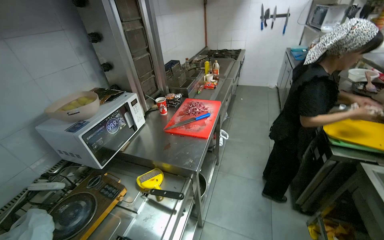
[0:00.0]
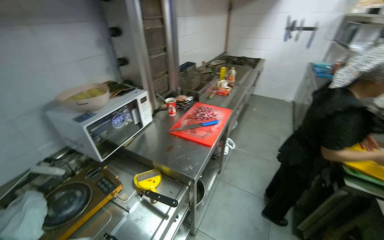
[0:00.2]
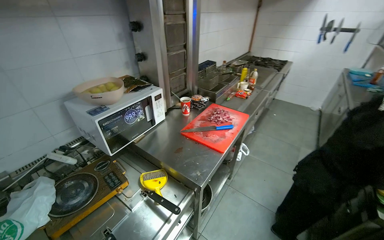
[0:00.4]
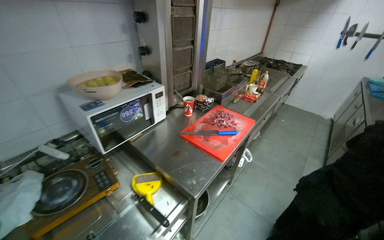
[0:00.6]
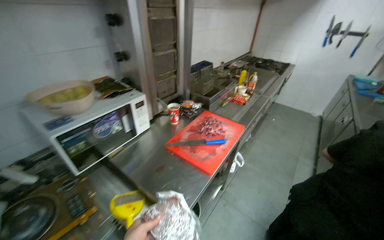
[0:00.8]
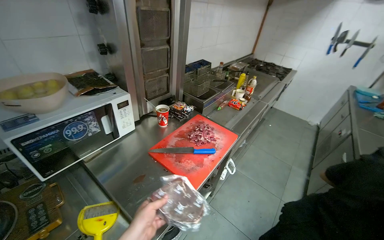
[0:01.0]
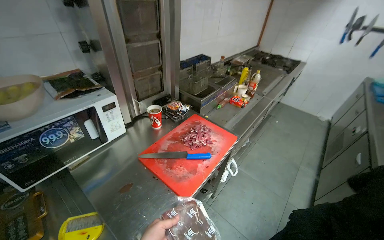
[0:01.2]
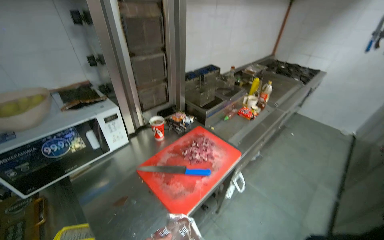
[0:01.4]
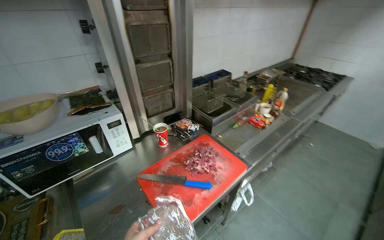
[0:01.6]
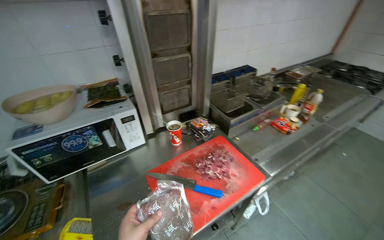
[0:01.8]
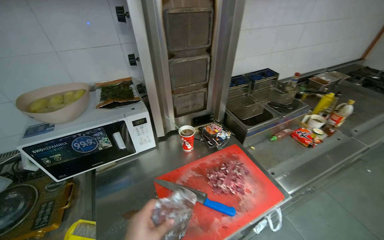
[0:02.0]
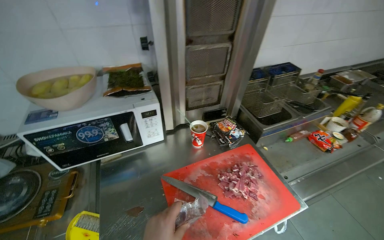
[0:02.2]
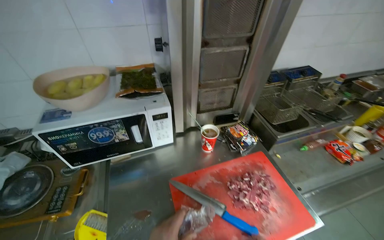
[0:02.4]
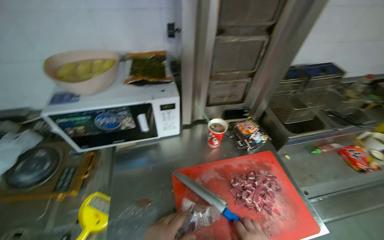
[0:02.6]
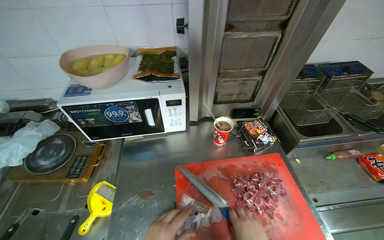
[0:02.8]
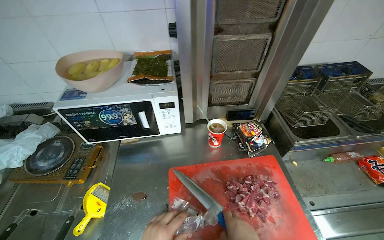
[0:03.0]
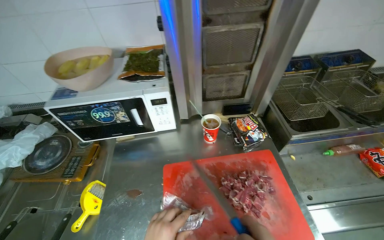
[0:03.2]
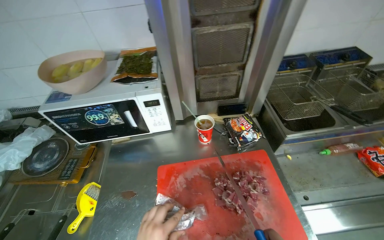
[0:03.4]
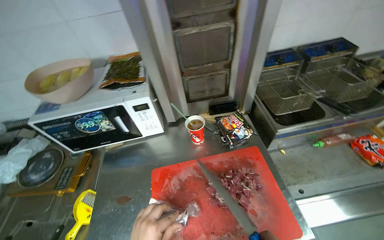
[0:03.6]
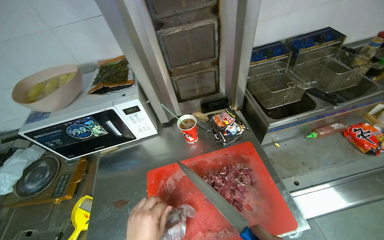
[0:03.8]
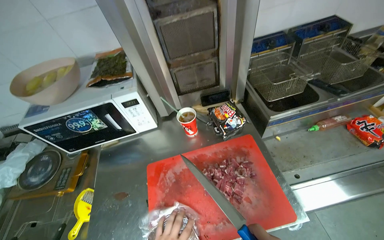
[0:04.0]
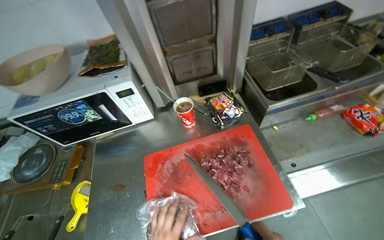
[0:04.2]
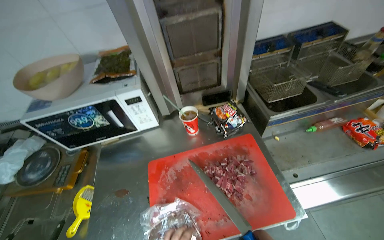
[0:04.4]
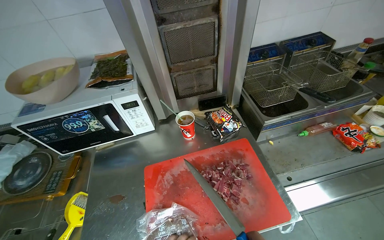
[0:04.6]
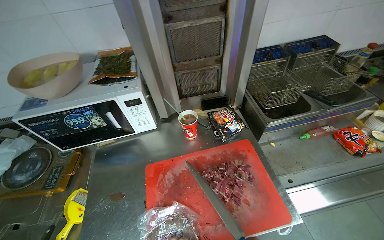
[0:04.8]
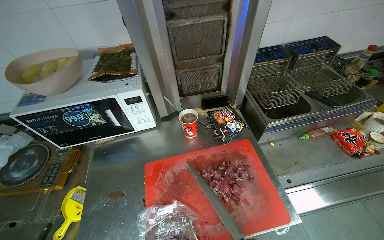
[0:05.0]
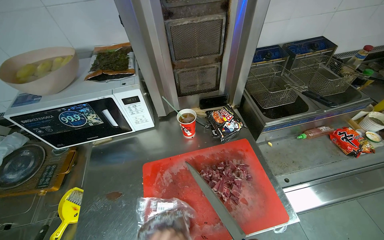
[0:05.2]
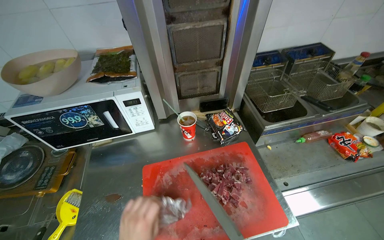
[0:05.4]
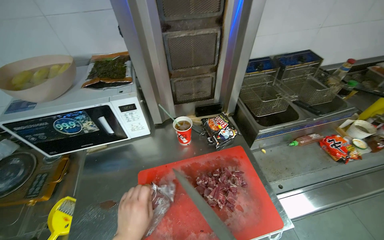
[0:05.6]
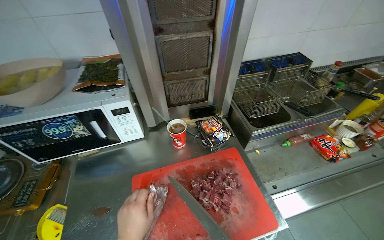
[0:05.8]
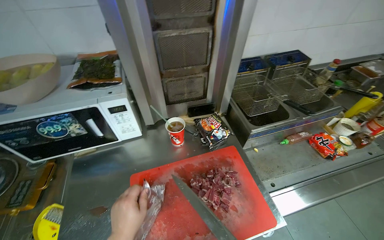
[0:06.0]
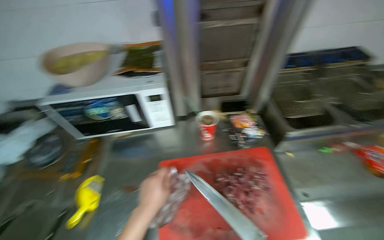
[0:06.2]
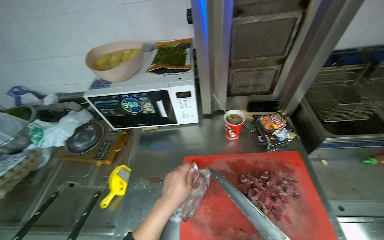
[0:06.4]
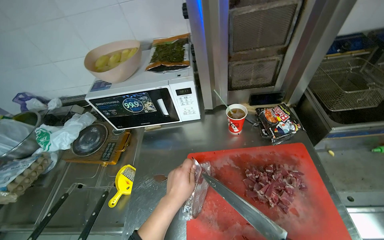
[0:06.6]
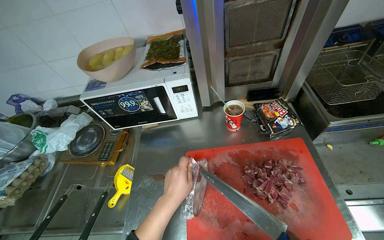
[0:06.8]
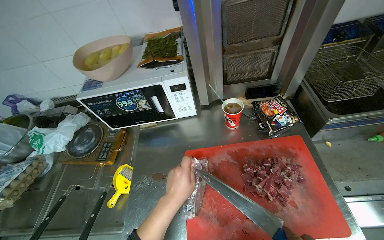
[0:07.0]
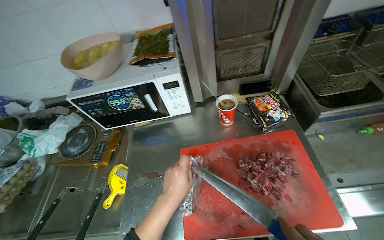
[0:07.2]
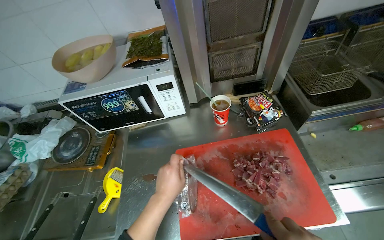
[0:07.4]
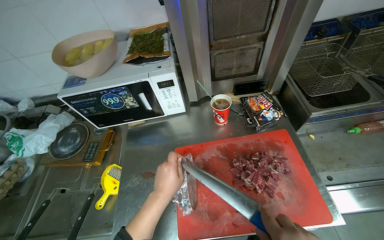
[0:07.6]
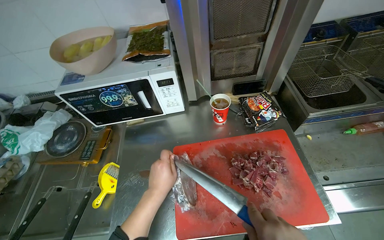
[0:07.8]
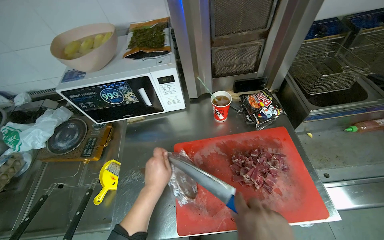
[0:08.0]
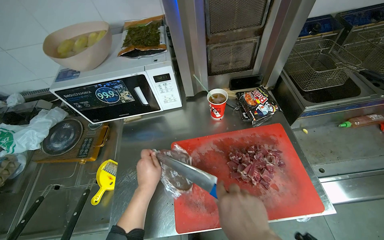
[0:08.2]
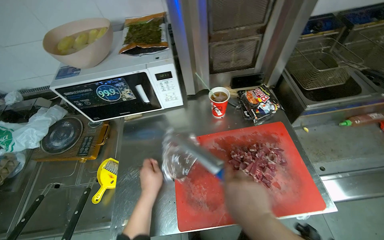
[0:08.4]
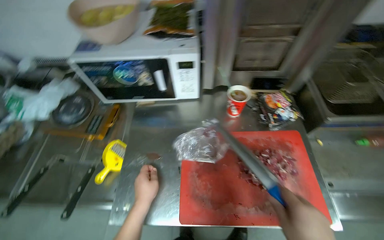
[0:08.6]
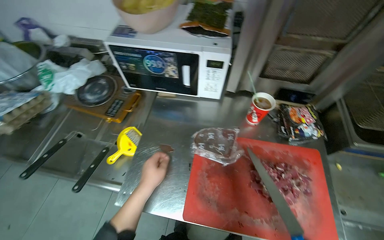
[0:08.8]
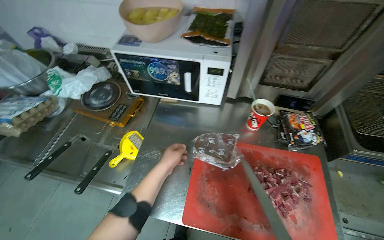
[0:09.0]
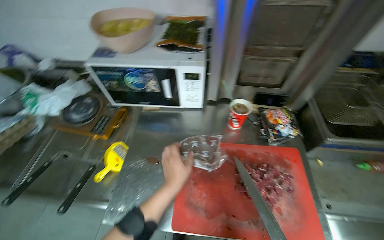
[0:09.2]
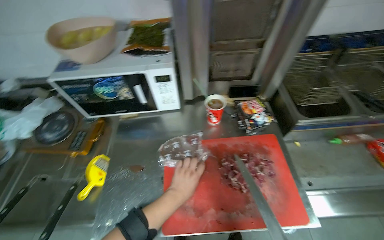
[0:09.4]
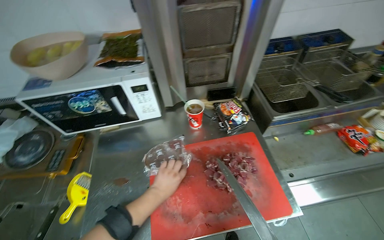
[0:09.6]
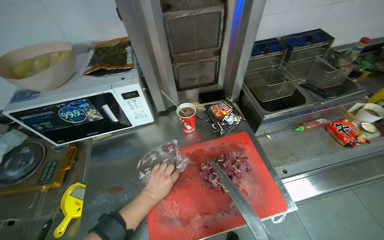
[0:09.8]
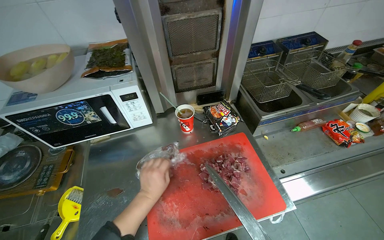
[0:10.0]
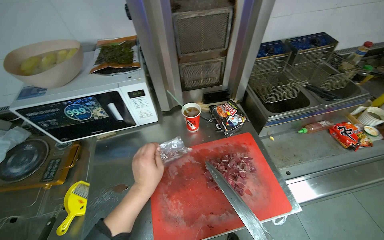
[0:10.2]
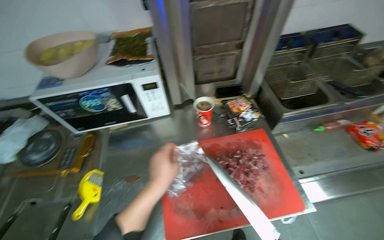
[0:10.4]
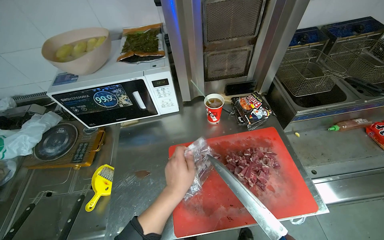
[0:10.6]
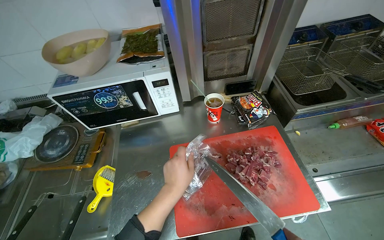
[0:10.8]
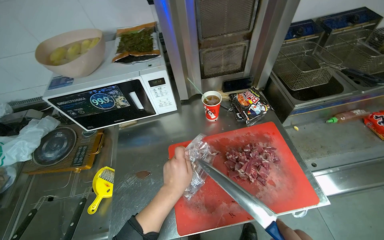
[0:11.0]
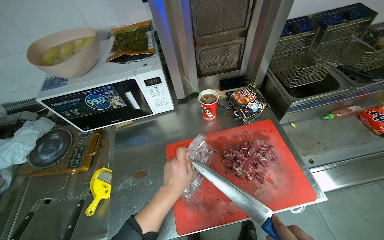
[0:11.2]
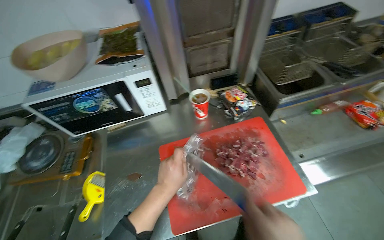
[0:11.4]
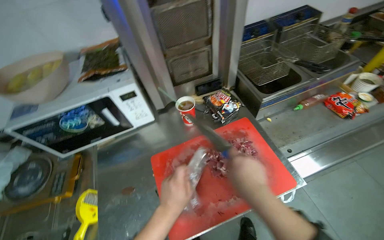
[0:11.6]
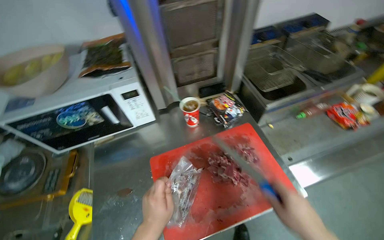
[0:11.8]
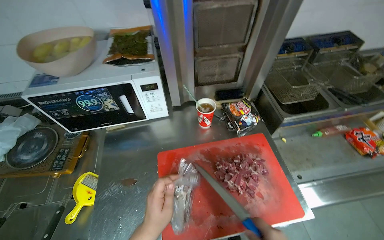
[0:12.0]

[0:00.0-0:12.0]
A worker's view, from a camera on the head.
Job: preparing food.
The whole recording: Slicing meat on cutting board. The worker continues slicing meat into smaller pieces on a red cutting board.
0:00.0 to 0:01.6: The head travels roughly 60 cm. The wearer's head swings approximately 30 degrees to the left.
0:01.6 to 0:03.0: The wearer looks approximately 35 degrees further to the left.
0:09.0 to 0:10.4: The wearer's head swings about 25 degrees to the right.

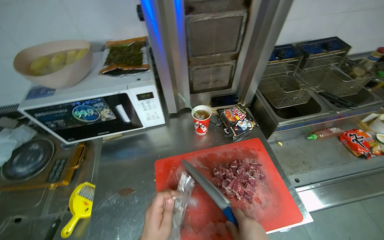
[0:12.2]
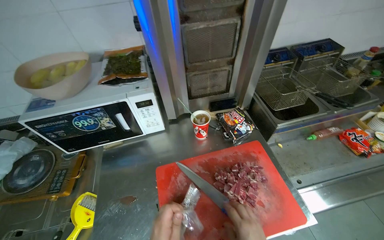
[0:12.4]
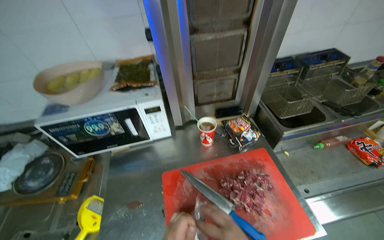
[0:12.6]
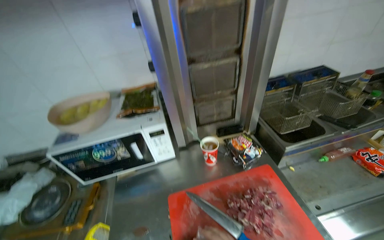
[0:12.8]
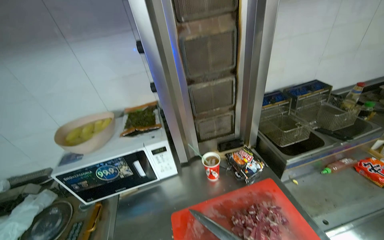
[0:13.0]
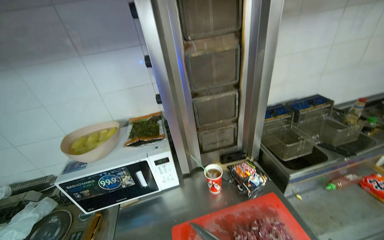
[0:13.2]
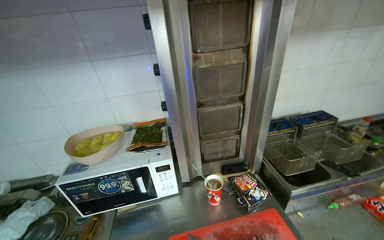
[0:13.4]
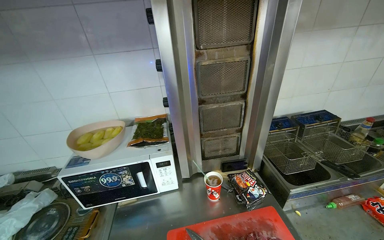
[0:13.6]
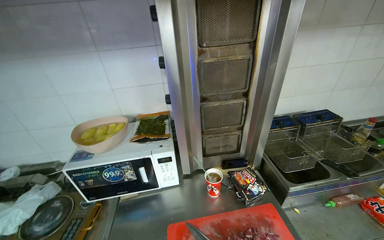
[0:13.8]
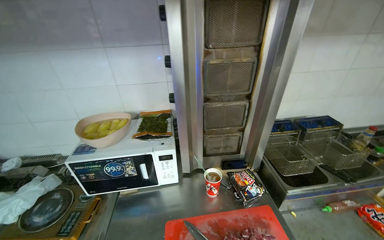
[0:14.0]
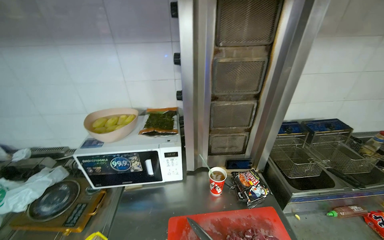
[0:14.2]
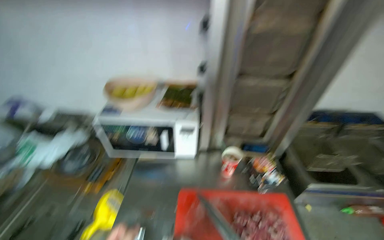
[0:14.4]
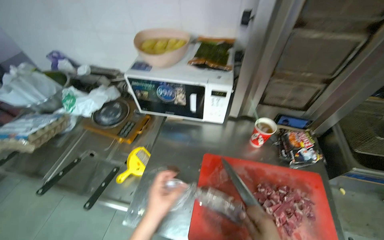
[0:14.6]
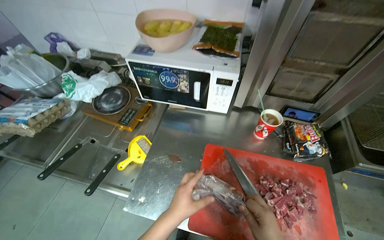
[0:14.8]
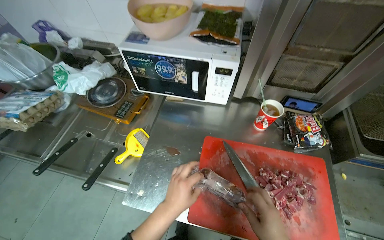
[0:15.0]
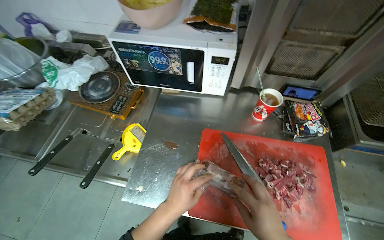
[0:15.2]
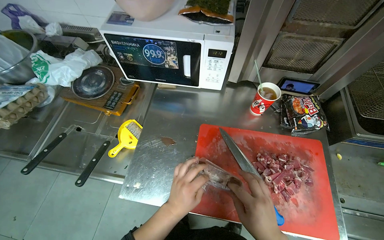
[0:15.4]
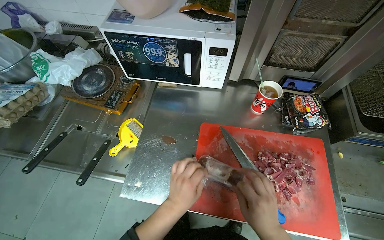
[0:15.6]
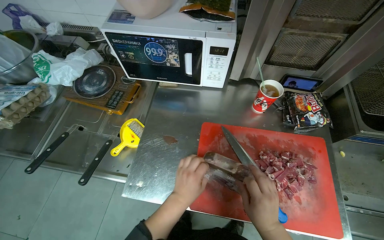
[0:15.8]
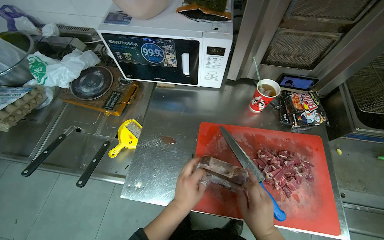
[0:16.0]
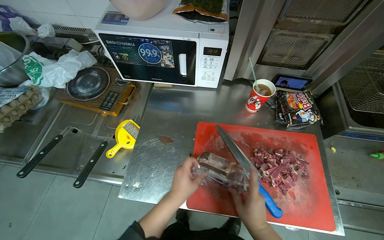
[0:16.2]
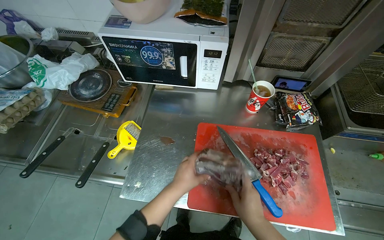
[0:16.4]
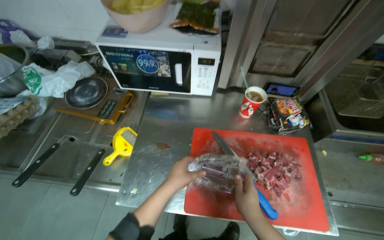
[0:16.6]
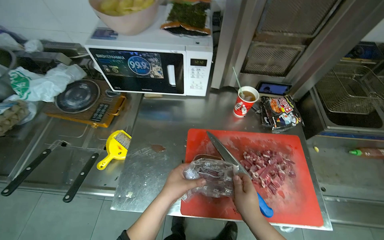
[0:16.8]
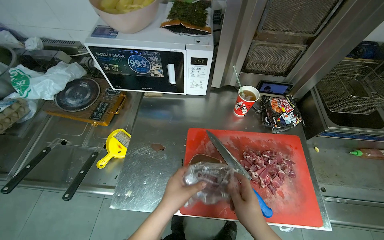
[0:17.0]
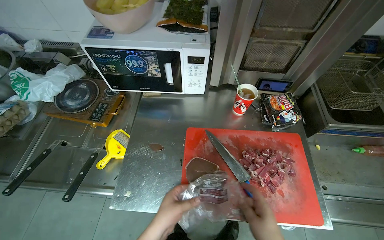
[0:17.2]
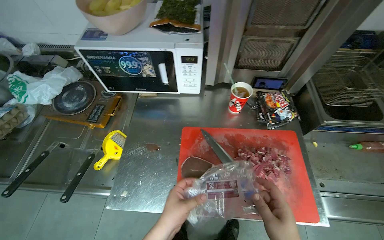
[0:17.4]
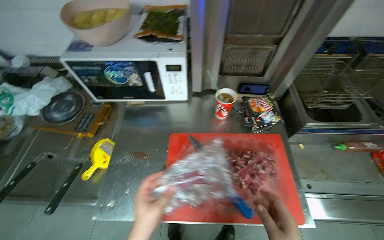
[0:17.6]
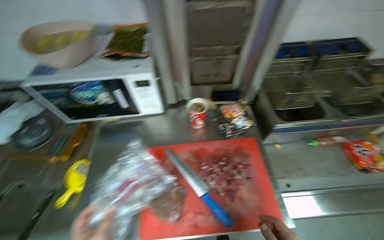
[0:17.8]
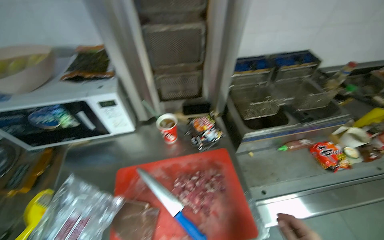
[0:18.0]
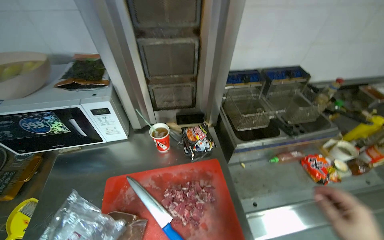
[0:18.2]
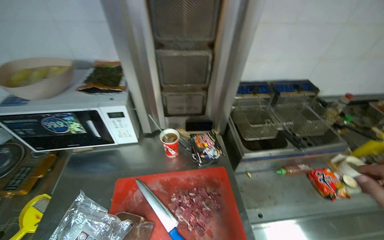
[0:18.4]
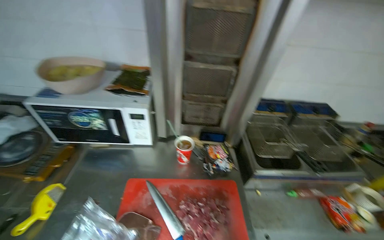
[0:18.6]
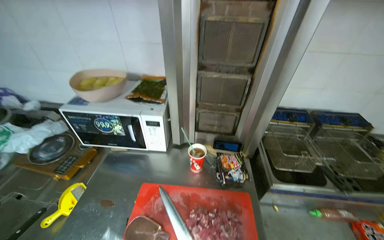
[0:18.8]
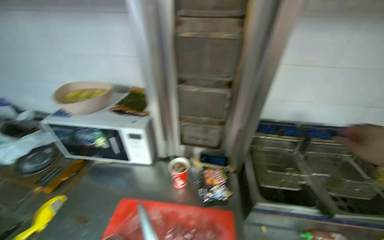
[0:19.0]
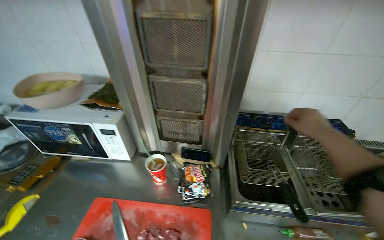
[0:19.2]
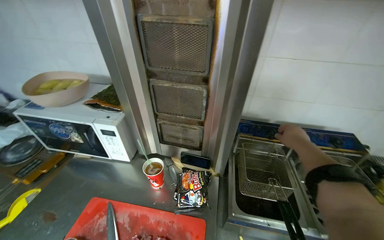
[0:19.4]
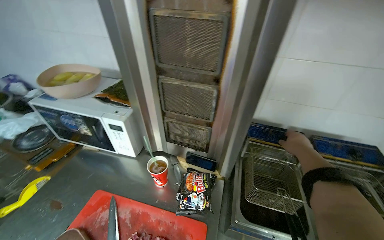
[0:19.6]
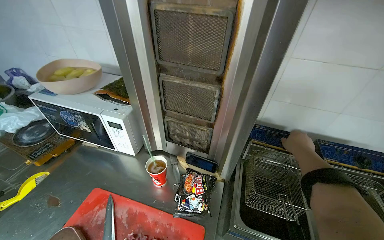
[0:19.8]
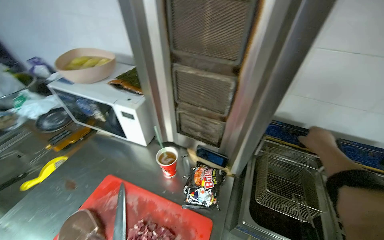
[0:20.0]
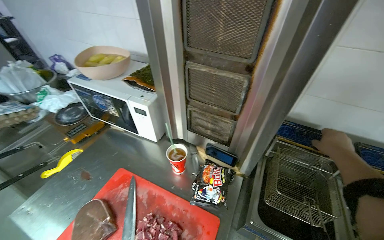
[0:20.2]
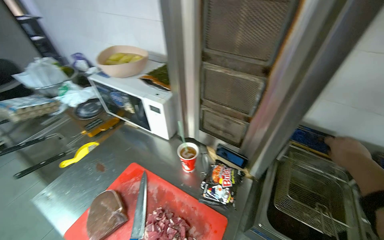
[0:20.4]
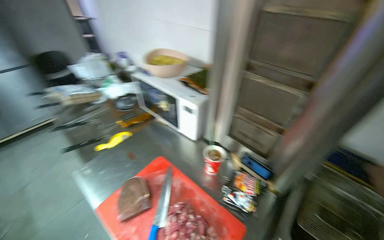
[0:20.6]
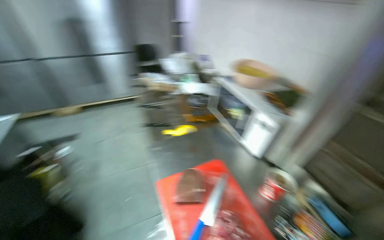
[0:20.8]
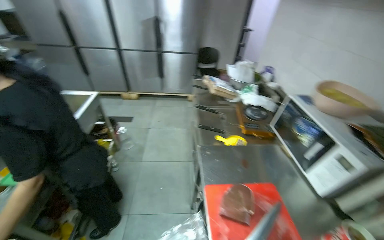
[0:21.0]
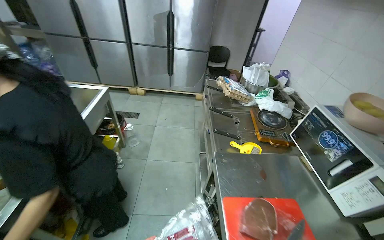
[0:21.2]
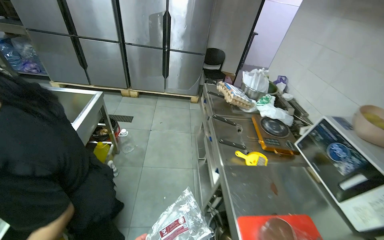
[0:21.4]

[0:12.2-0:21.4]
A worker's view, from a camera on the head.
Job: preparing food.
The whole recording: Slicing meat on cutting board. The worker continues slicing meat into smaller pieces on a red cutting board.
0:12.2 to 0:13.8: The wearer looks about 20 degrees further upward.
0:13.8 to 0:15.2: The wearer's head swings some 20 degrees to the left. The view tips downward by approximately 30 degrees.
0:16.8 to 0:18.4: The wearer looks roughly 15 degrees further upward.
0:18.4 to 0:19.8: The wearer looks about 25 degrees further to the left.
0:19.8 to 0:21.4: The camera is carried roughly 60 cm. The wearer looks roughly 70 degrees further to the left.
